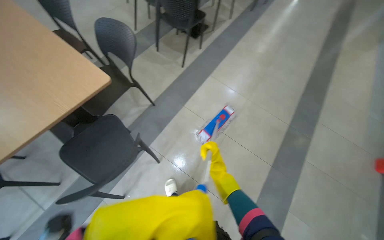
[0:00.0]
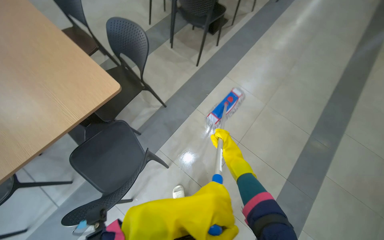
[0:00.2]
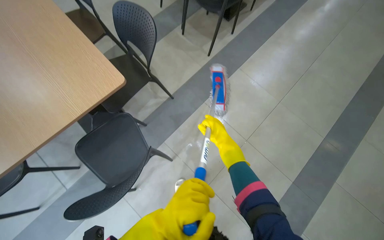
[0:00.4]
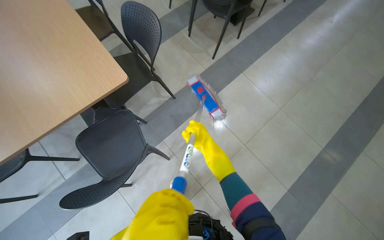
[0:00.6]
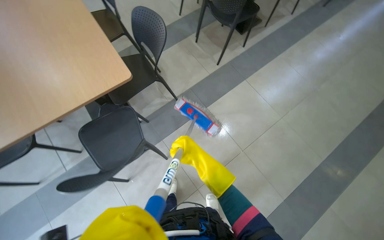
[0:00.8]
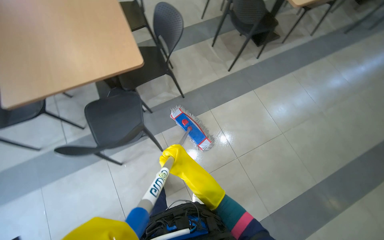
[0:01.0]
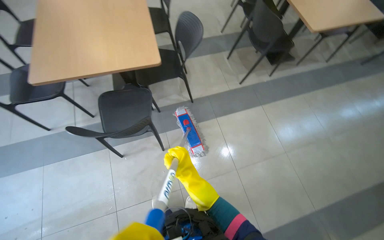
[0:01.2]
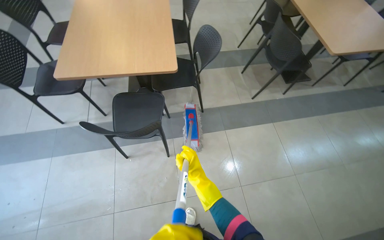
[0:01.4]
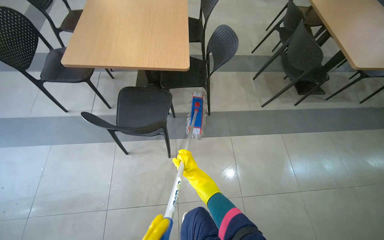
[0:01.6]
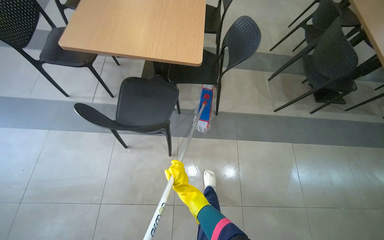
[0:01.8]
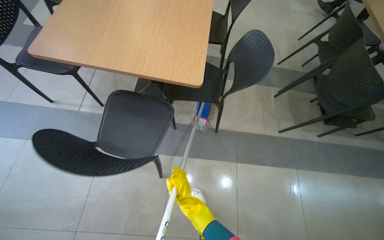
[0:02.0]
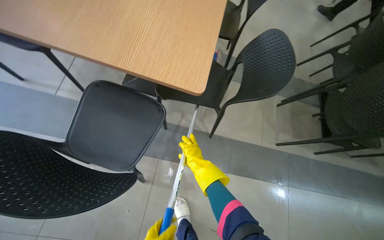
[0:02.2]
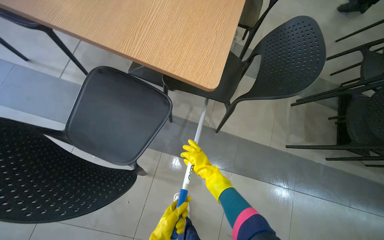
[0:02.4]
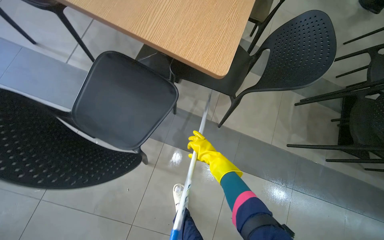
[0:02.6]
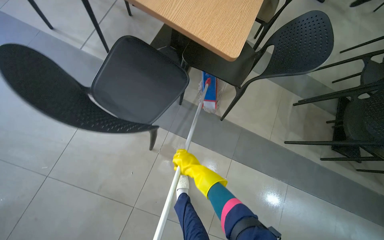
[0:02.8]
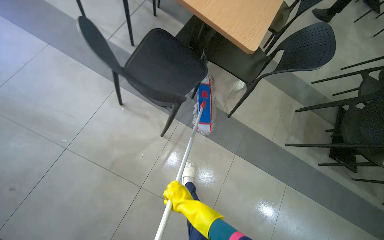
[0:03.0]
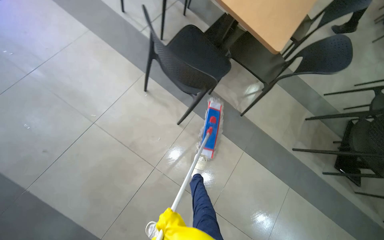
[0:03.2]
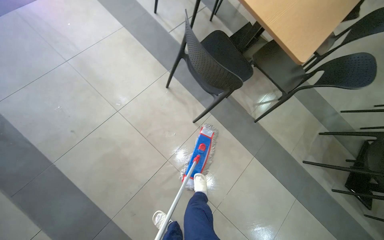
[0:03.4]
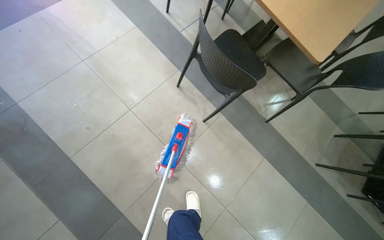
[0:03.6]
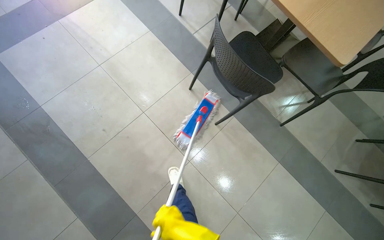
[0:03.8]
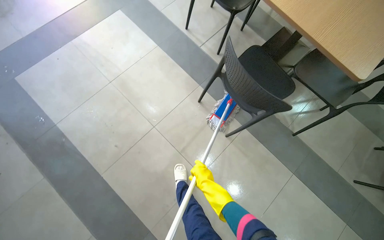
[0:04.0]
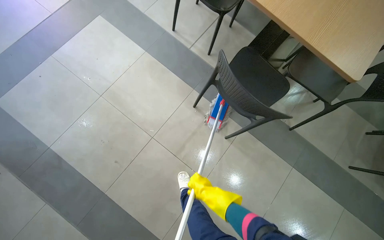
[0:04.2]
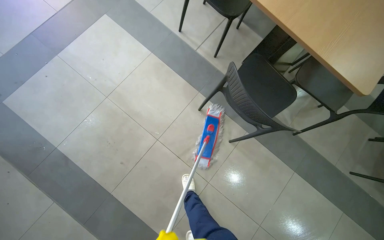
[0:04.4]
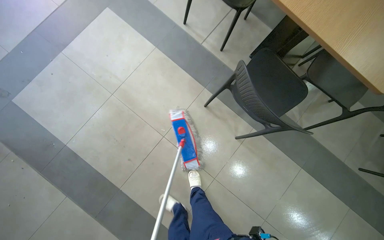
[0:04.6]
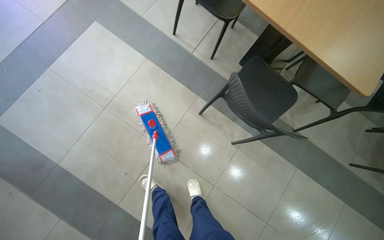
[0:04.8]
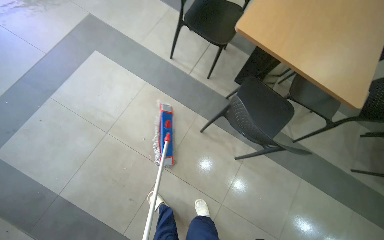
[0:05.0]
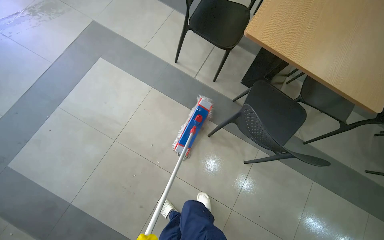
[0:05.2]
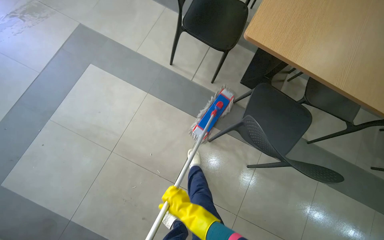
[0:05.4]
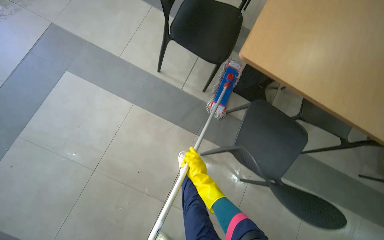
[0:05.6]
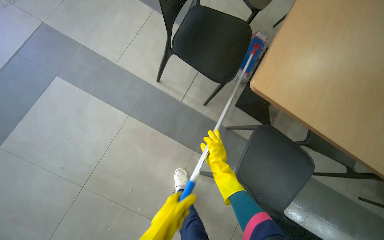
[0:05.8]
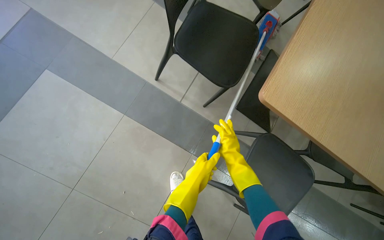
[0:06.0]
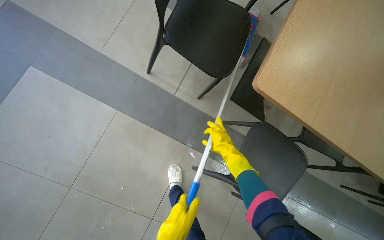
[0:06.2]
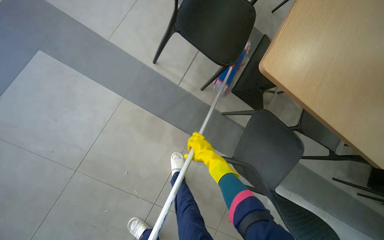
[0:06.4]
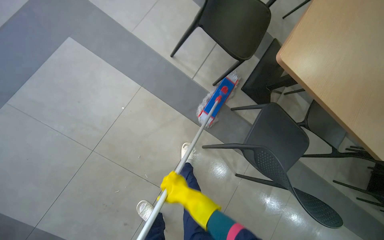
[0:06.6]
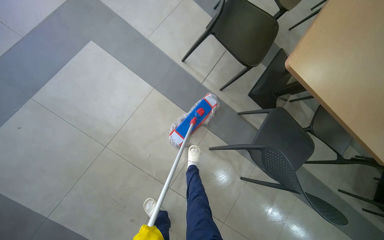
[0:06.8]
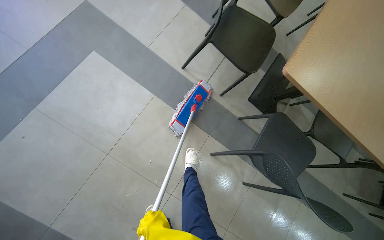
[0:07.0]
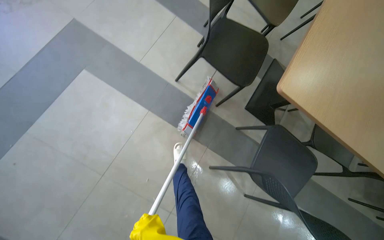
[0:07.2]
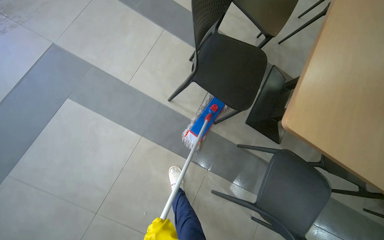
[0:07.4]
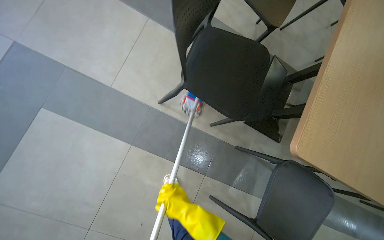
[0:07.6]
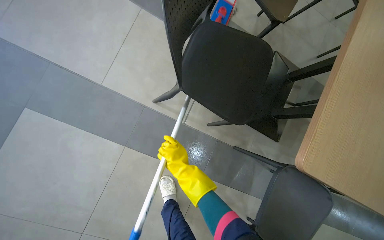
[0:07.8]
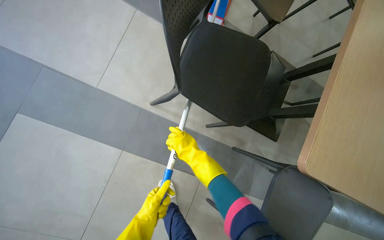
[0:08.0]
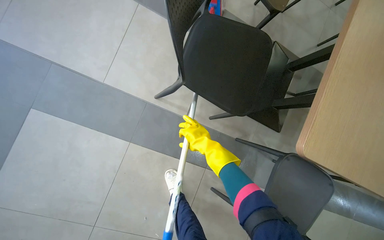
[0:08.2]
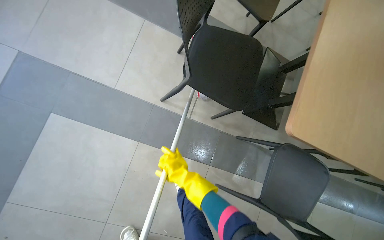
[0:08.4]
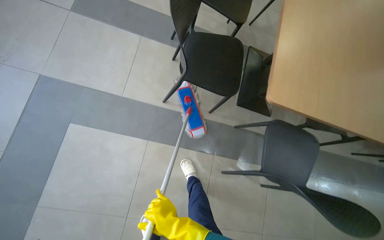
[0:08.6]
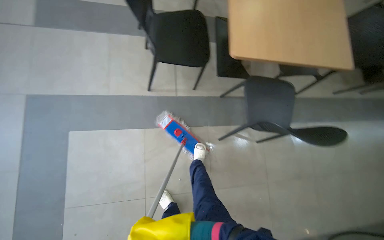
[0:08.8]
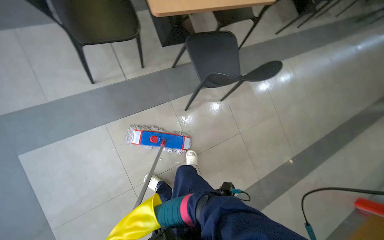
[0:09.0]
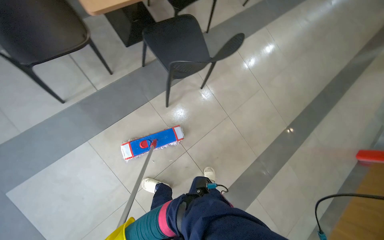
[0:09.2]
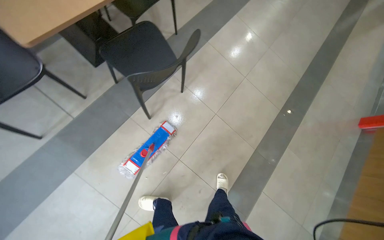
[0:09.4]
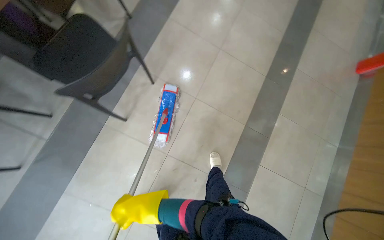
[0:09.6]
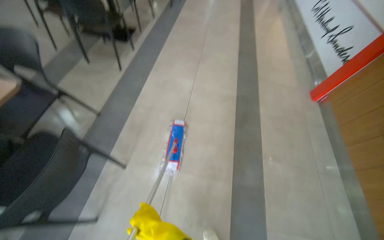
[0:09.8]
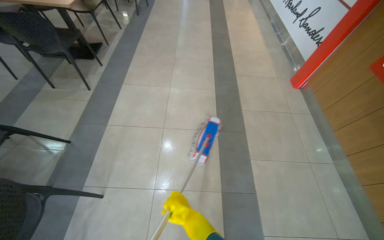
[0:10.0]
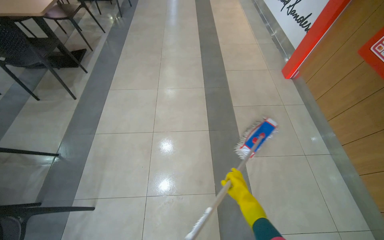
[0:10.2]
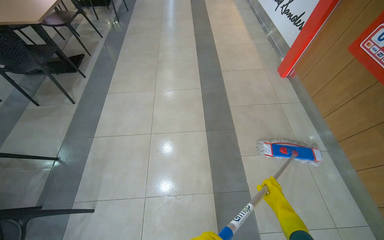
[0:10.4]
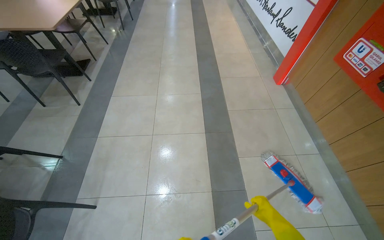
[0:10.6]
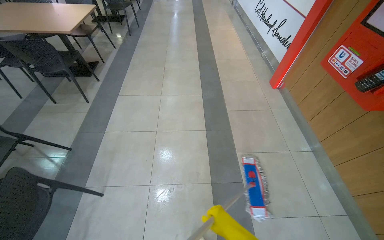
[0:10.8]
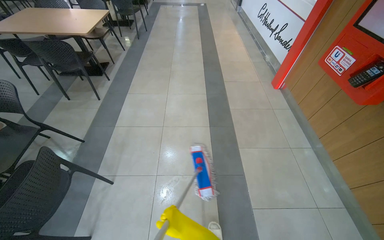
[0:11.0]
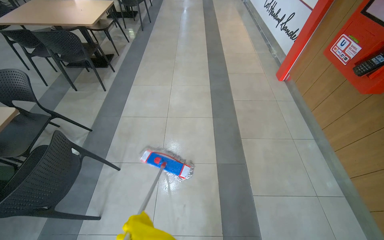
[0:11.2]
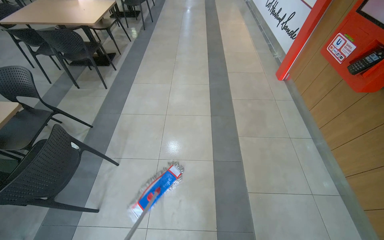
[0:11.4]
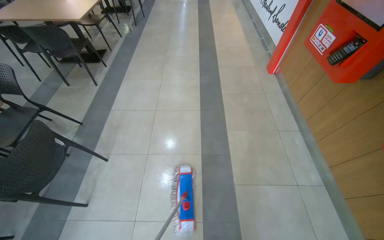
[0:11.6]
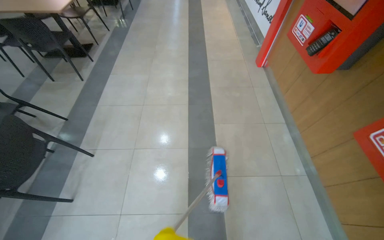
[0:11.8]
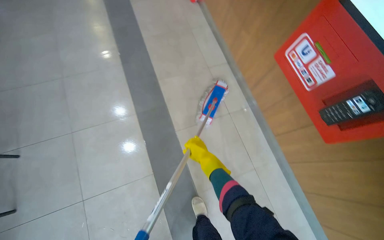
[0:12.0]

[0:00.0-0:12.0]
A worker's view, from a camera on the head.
Job: mopping floor.
The whole recording: Mopping cafeteria floor. The worker mops the floor in the cafeteria area, moving around tables and wringing the mop.
0:00.0 to 0:01.6: The wearer looks approximately 50 degrees further to the left.
0:01.6 to 0:03.0: Everything in view rotates about 35 degrees clockwise. The right hand goes approximately 10 cm down the picture.
0:03.0 to 0:04.4: The camera travels about 40 cm.
0:04.4 to 0:06.0: The camera is carried some 70 cm.
0:06.0 to 0:07.6: The right hand travels to the left by approximately 25 cm.
0:07.6 to 0:09.0: The camera travels about 50 cm. The head turns to the right by roughly 50 degrees.
0:09.0 to 0:10.4: The camera travels roughly 1 m. The camera pitches upward, by some 15 degrees. The scene turns some 75 degrees counterclockwise in the picture.
0:10.4 to 0:12.0: The head travels approximately 60 cm. The head rotates about 20 degrees to the right. The view tilts approximately 15 degrees downward.

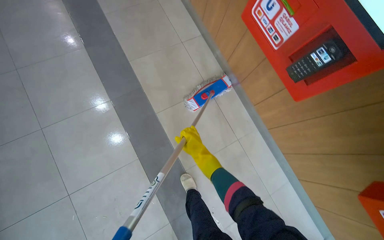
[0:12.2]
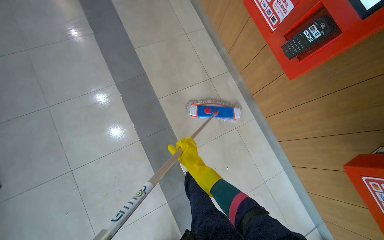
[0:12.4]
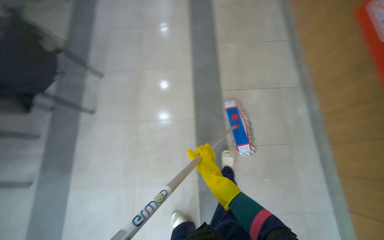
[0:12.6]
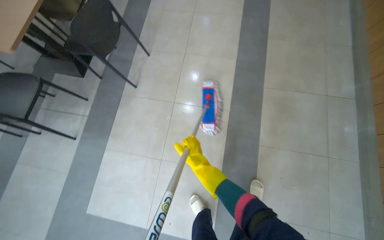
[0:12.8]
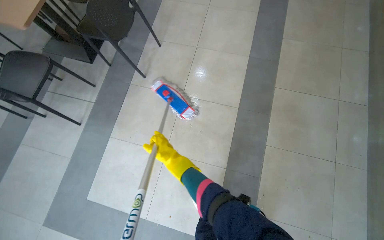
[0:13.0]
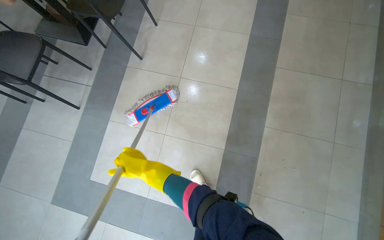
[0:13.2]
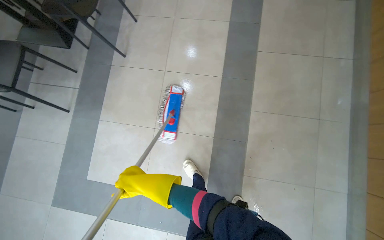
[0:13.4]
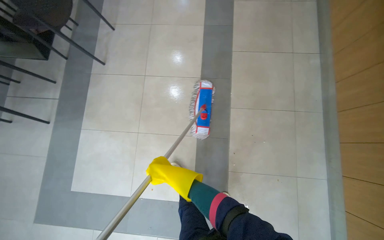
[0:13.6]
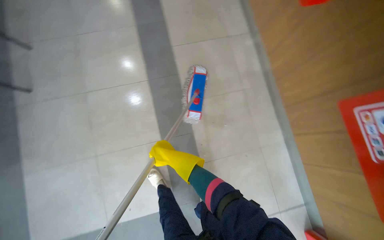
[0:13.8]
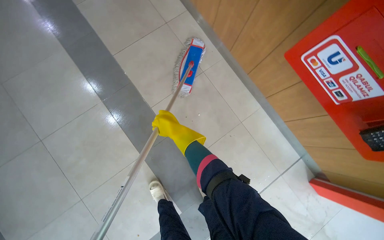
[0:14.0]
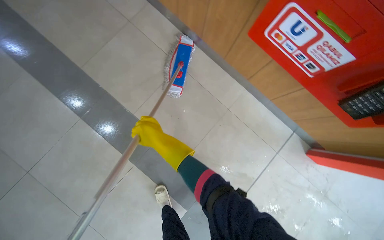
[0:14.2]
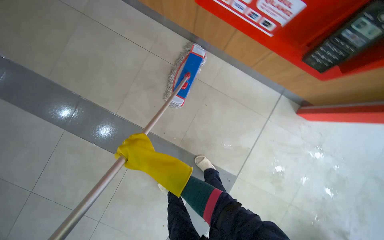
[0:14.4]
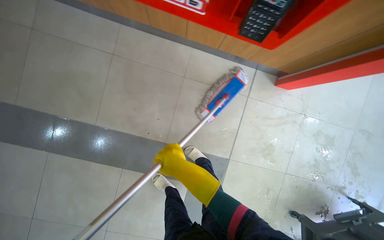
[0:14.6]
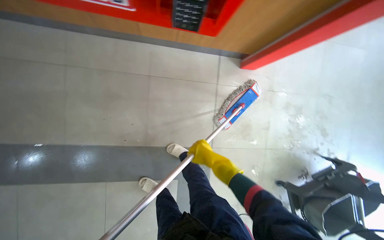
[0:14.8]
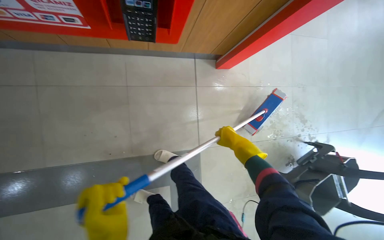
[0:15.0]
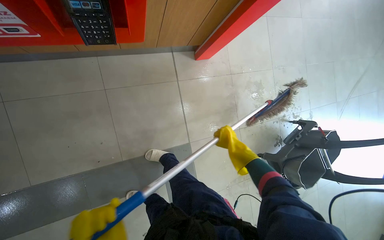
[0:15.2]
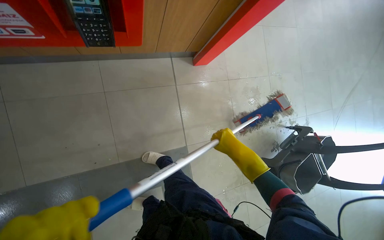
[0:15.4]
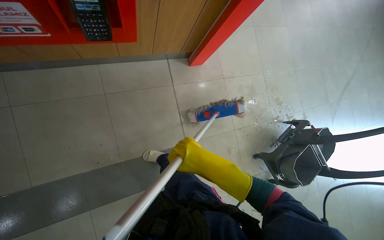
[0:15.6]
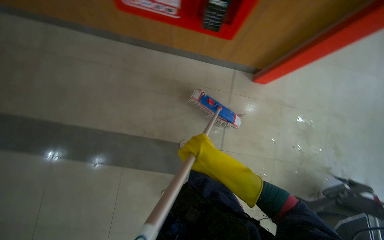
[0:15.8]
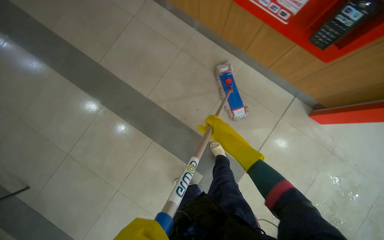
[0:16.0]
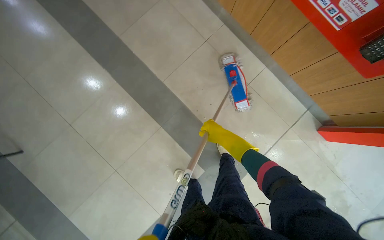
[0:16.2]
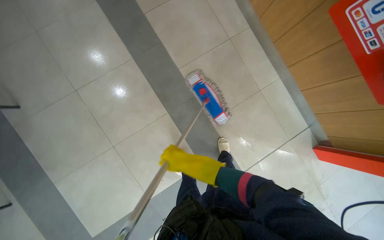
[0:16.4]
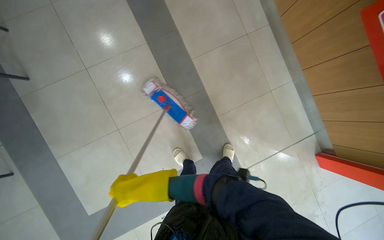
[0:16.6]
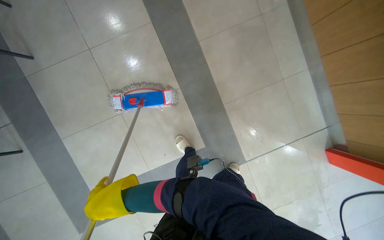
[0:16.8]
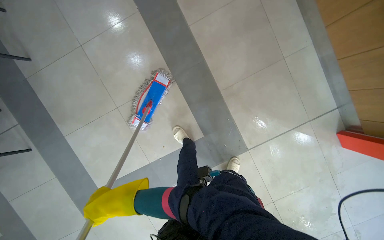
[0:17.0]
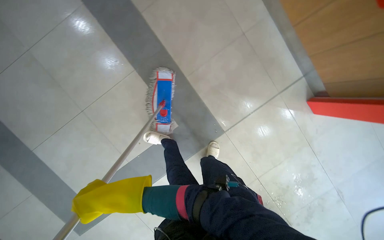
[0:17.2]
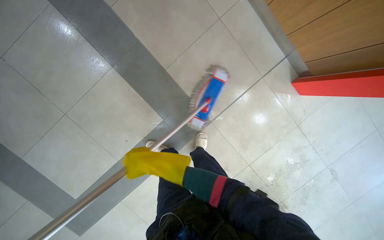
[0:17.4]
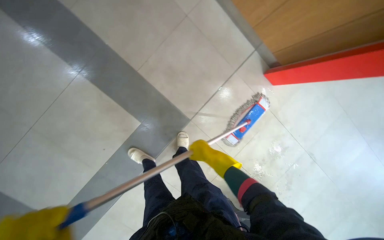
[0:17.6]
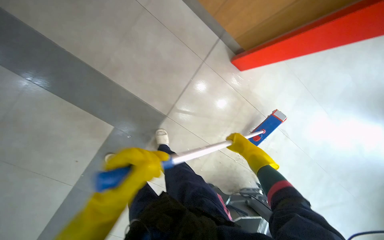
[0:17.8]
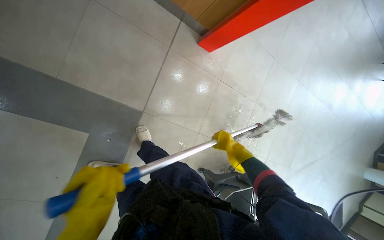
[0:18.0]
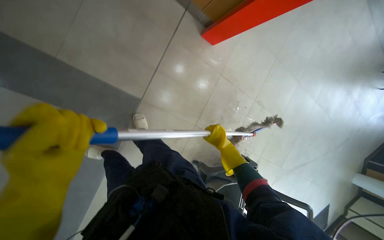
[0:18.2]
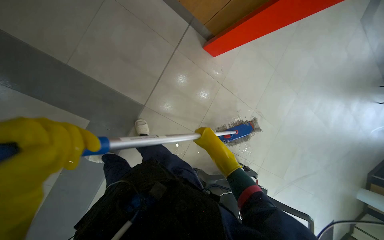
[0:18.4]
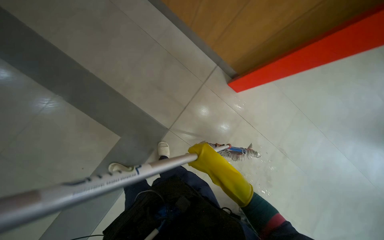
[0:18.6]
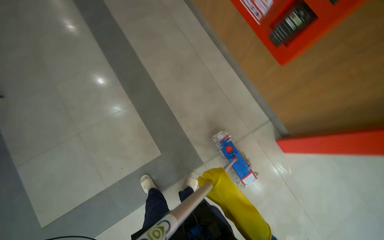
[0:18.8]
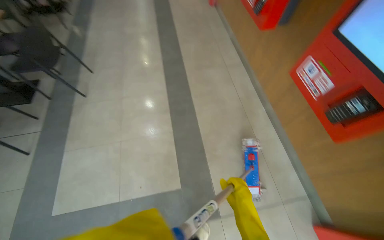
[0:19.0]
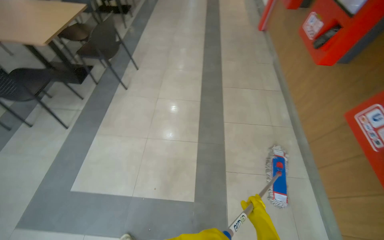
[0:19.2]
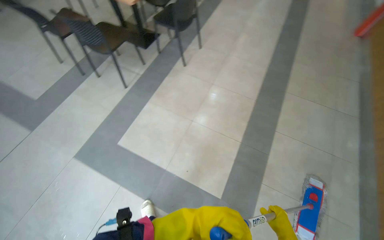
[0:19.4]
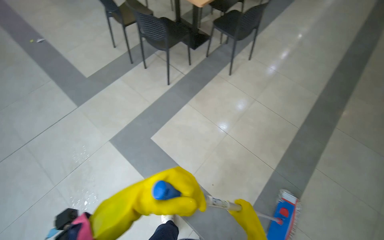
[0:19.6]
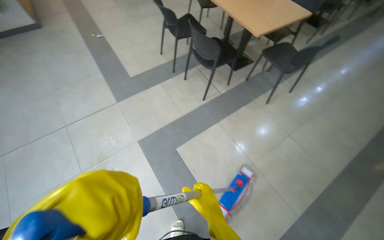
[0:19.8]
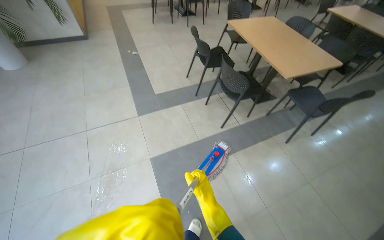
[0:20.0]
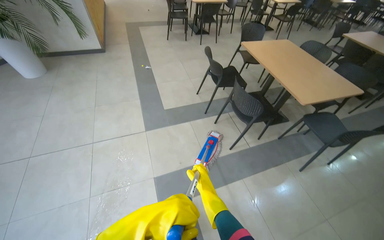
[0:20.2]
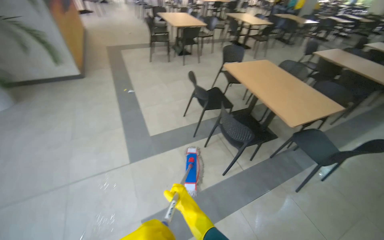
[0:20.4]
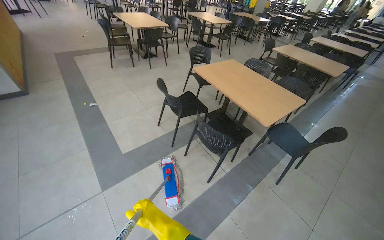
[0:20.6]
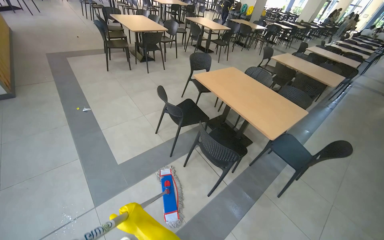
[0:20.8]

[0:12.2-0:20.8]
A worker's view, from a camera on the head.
Job: mopping floor.
The whole recording: Mopping cafeteria floor. The worker mops the floor in the cafeteria area, moving around tables and wringing the mop.
0:12.2 to 0:13.6: The head travels roughly 60 cm. The wearer's head swings approximately 20 degrees to the left.
0:13.6 to 0:15.0: The camera is carried roughly 60 cm. The wearer's head swings roughly 75 degrees to the right. The view tilts roughly 15 degrees downward.
0:15.0 to 0:16.6: The wearer moves about 70 cm. The head rotates roughly 70 degrees to the left.
0:16.6 to 0:18.0: The camera is carried roughly 70 cm. The wearer's head swings approximately 45 degrees to the right. The view tips downward by some 20 degrees.
0:18.0 to 0:19.4: The wearer moves roughly 80 cm. The head turns to the left by approximately 100 degrees. The camera pitches upward, by some 50 degrees.
0:19.4 to 0:20.8: The camera travels some 1 m. The wearer looks some 20 degrees further upward. The scene rotates clockwise by approximately 30 degrees.
